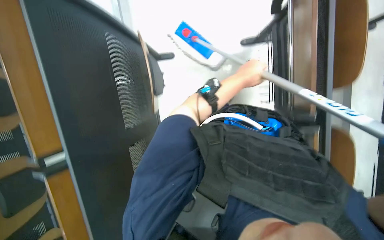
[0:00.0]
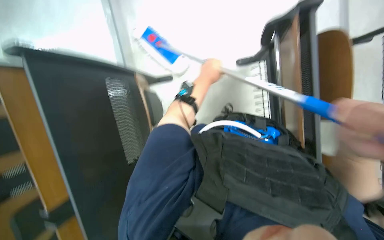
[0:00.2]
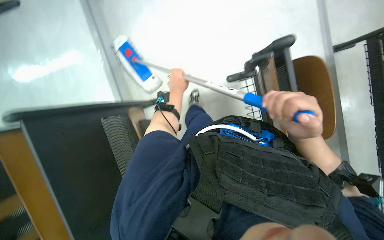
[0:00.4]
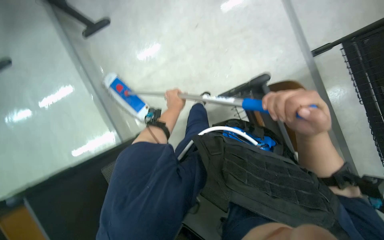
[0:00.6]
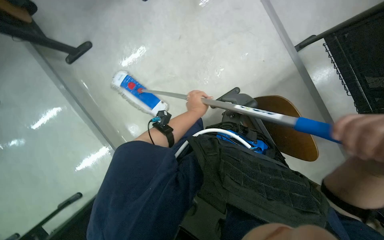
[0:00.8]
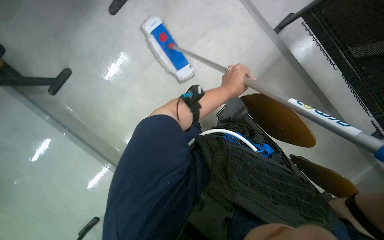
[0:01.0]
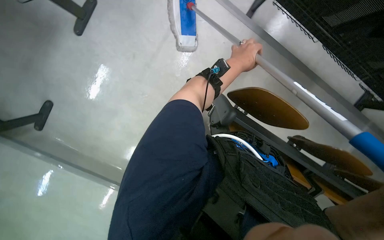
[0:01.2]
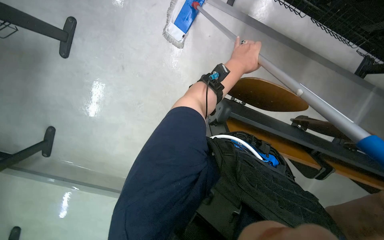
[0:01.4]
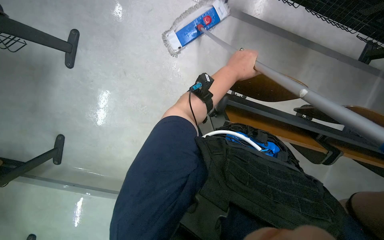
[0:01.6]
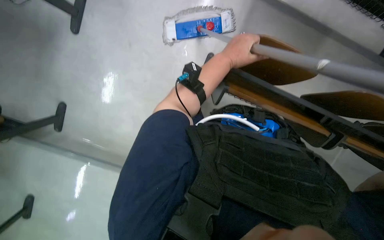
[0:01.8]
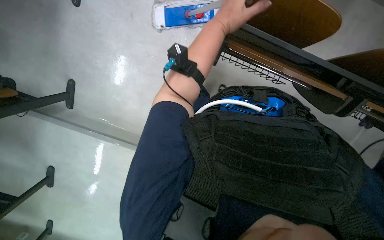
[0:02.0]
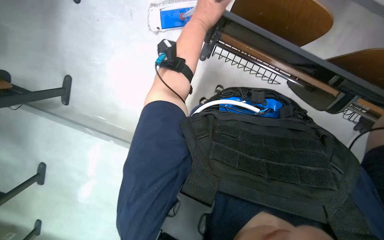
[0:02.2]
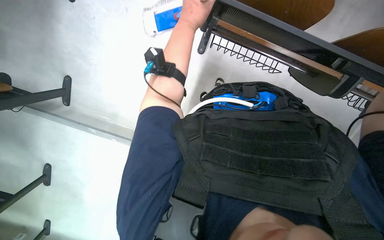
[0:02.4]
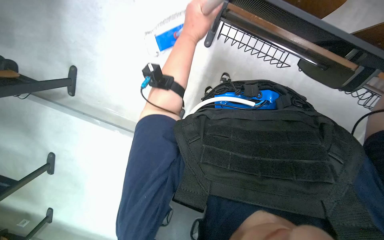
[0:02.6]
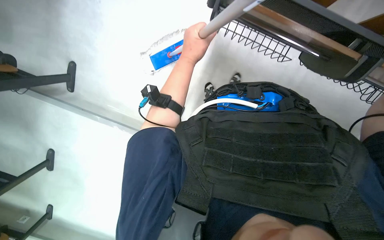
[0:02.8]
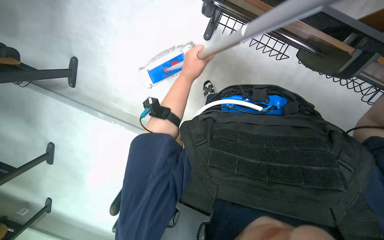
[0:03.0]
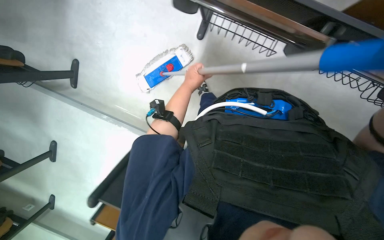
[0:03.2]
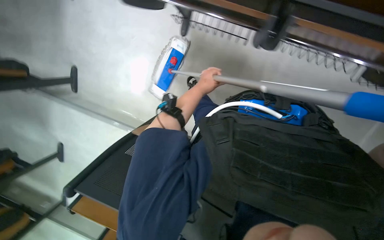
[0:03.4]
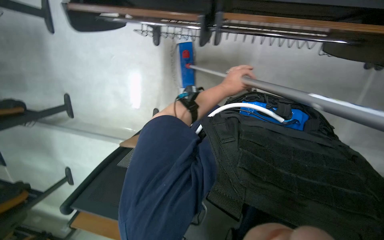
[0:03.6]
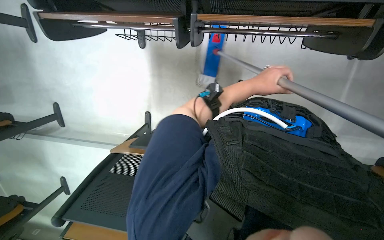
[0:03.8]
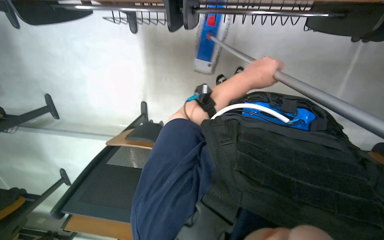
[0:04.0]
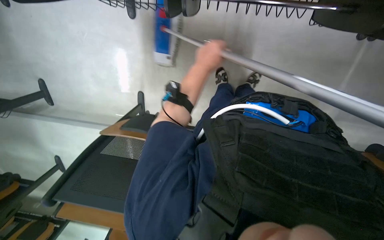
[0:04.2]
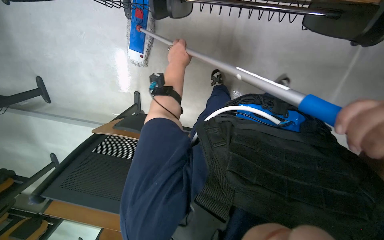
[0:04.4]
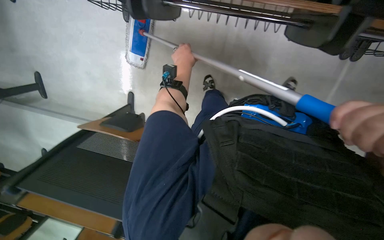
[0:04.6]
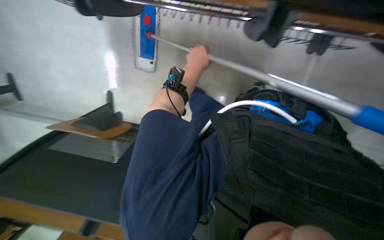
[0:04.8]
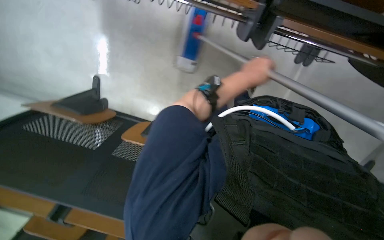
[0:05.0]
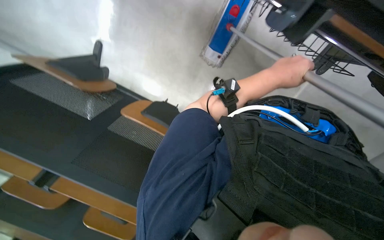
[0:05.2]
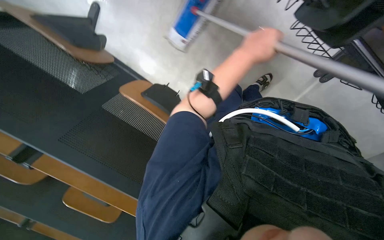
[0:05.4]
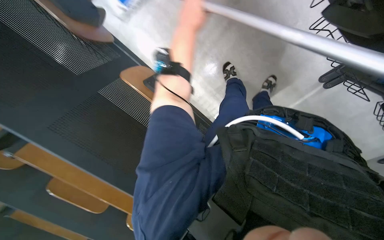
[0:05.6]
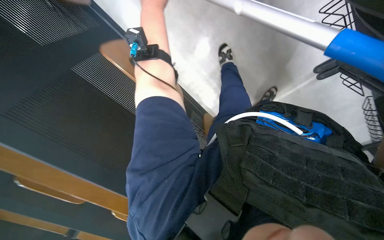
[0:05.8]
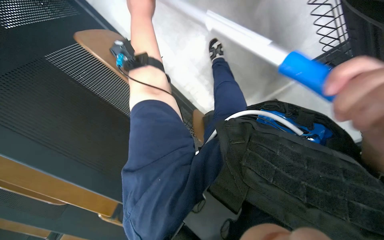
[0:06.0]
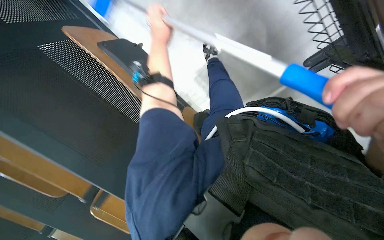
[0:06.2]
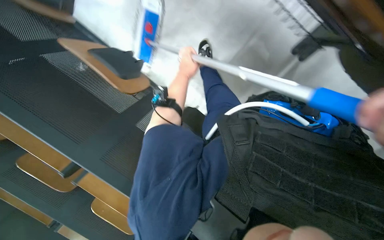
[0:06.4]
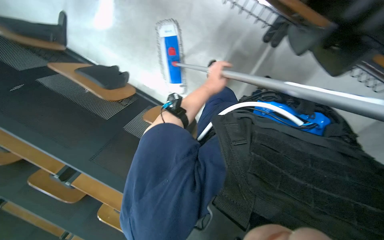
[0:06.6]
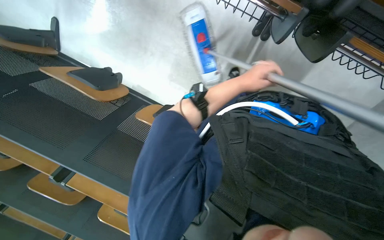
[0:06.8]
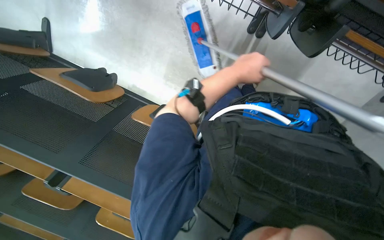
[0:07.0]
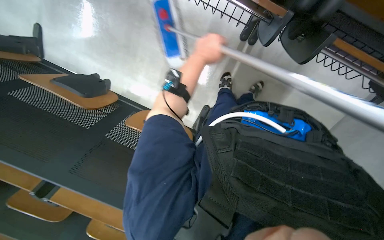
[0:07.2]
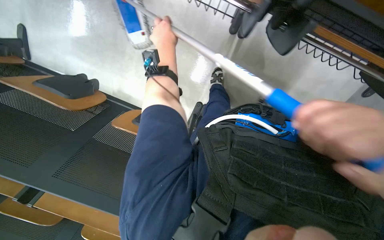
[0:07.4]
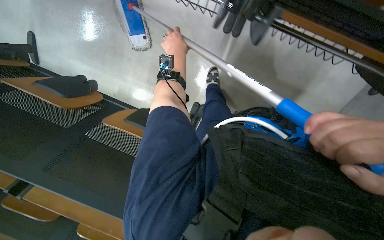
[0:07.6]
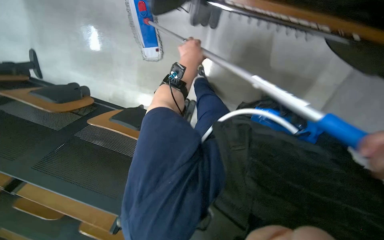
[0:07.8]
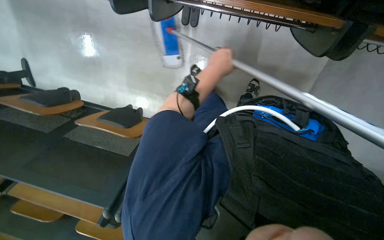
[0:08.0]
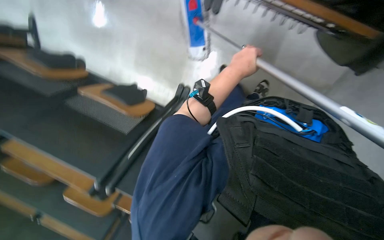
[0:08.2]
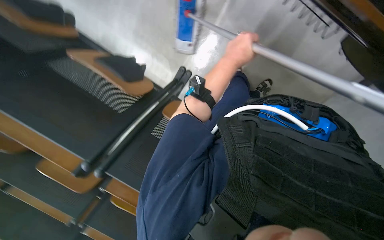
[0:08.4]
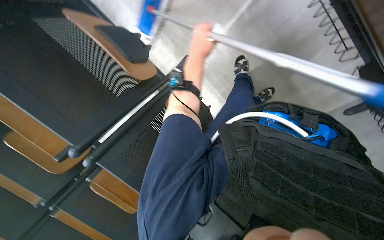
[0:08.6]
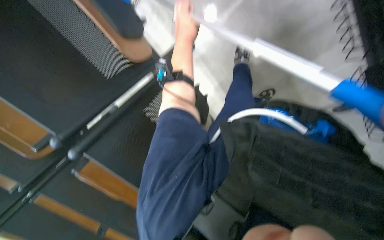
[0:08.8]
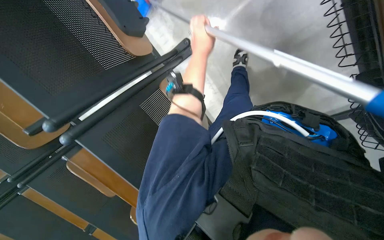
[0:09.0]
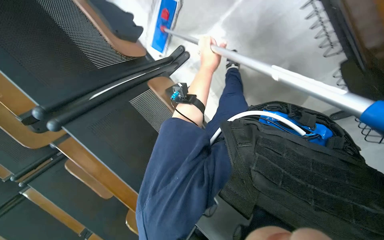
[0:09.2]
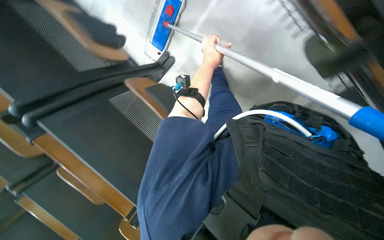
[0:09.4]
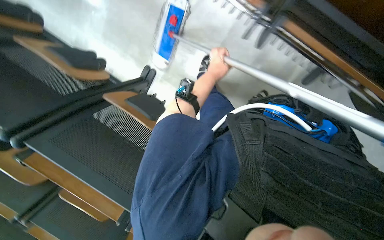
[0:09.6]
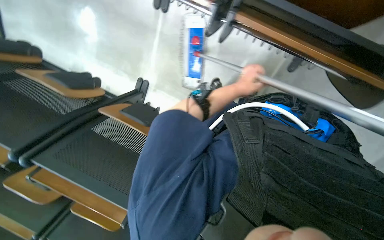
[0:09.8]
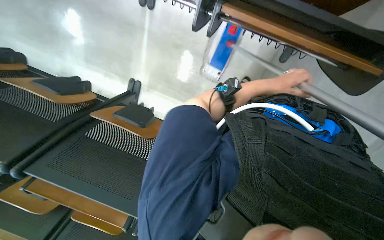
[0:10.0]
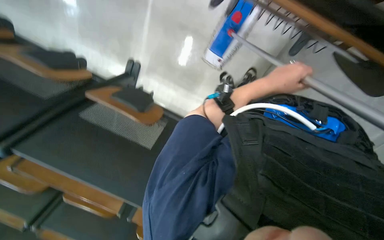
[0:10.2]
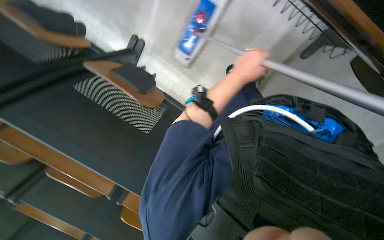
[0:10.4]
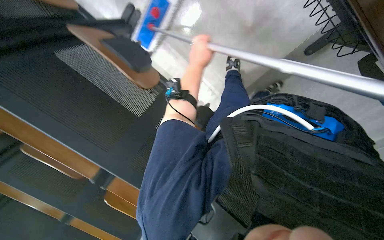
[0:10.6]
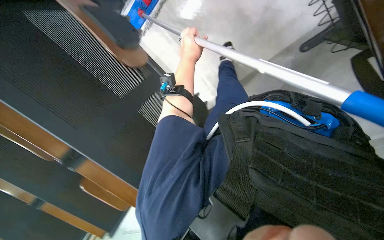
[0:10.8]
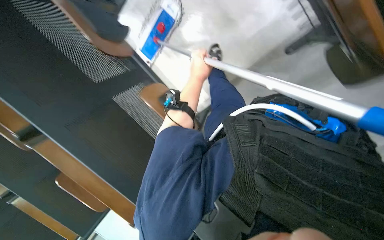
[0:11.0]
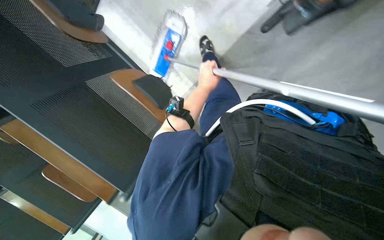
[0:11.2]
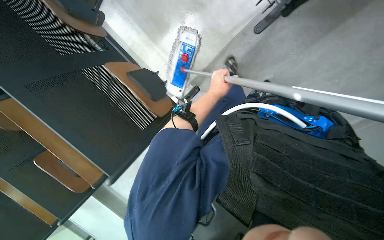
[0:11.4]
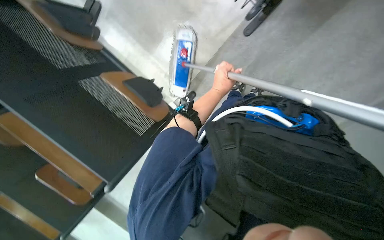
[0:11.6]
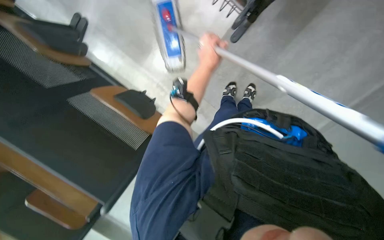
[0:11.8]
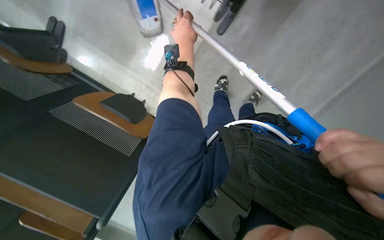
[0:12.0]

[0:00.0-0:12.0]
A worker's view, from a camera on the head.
Job: mopping floor.
The whole recording: Mopping classroom floor. The worker mops the classroom floor with a long-handled mop.
0:00.0 to 0:01.6: The left hand travels to the left and back again, roughly 20 cm each way.
0:01.6 to 0:03.0: The left hand moves to the left, roughly 10 cm, and goes up the picture and returns, roughly 15 cm each way.
0:03.0 to 0:04.4: The left hand reaches some 10 cm to the right, then returns.
0:04.4 to 0:06.0: The left hand travels to the right and back again, roughly 20 cm each way.
0:06.0 to 0:07.6: The left hand heads farther from the camera, covering about 15 cm, and reaches approximately 35 cm to the right, then returns.
0:07.6 to 0:09.0: The camera pitches downward, by roughly 10 degrees. The left hand is displaced to the right by approximately 25 cm.
0:09.0 to 0:10.4: The view tips downward by approximately 10 degrees. The left hand is displaced down the picture by roughly 15 cm, and reaches some 30 cm to the right, then returns.
0:10.4 to 0:12.0: The view pans to the right by about 20 degrees. The wearer looks roughly 15 degrees further downward. The left hand is displaced up the picture by roughly 10 cm, and travels farther from the camera and back again, roughly 30 cm each way.

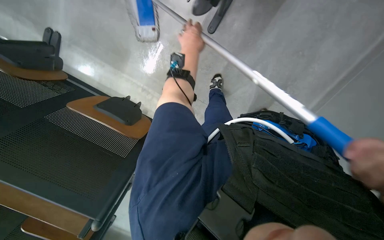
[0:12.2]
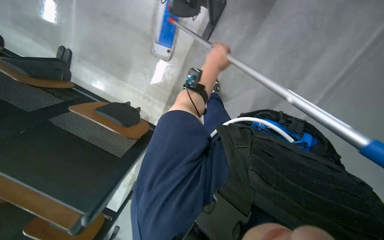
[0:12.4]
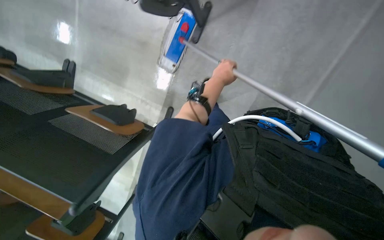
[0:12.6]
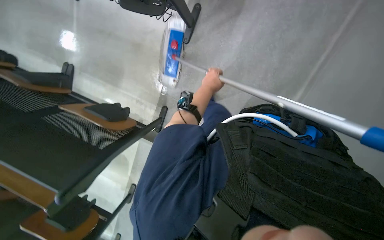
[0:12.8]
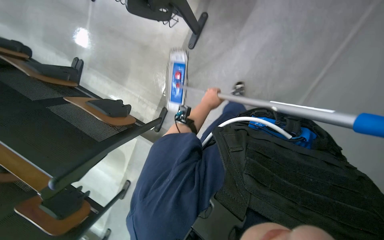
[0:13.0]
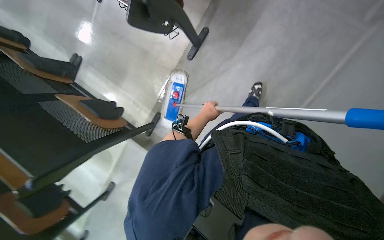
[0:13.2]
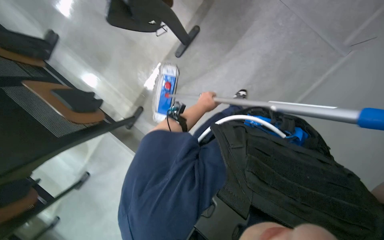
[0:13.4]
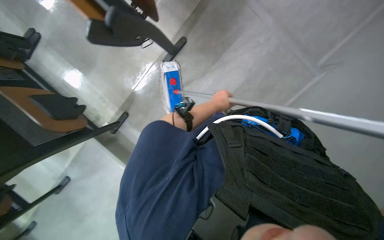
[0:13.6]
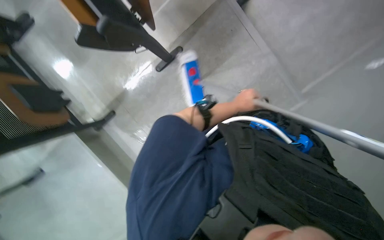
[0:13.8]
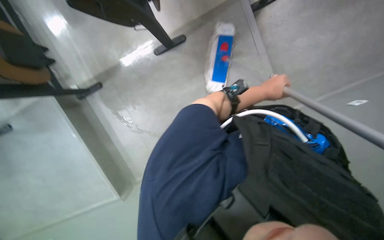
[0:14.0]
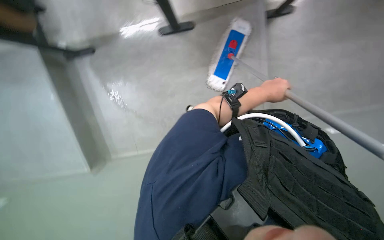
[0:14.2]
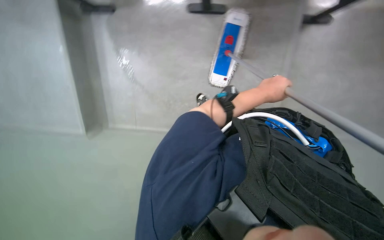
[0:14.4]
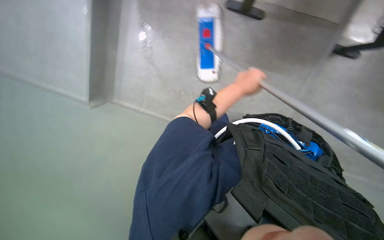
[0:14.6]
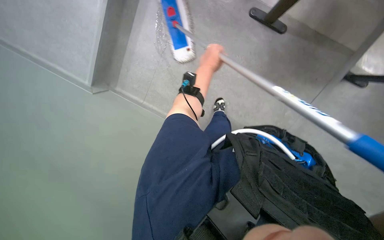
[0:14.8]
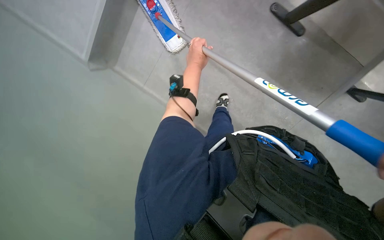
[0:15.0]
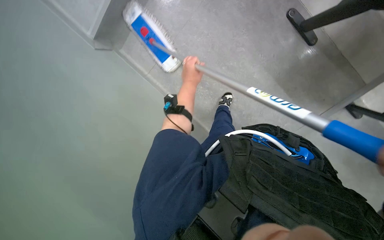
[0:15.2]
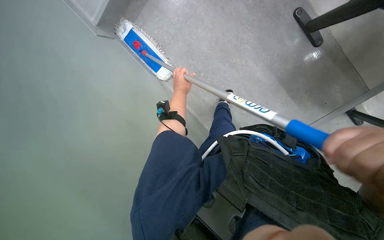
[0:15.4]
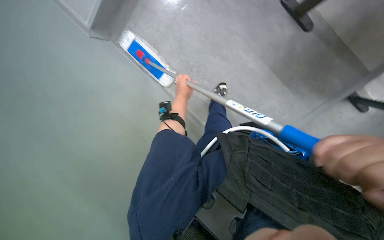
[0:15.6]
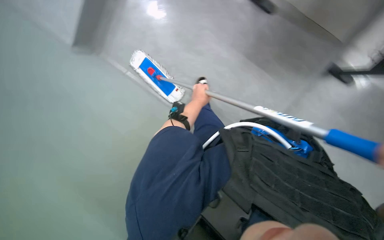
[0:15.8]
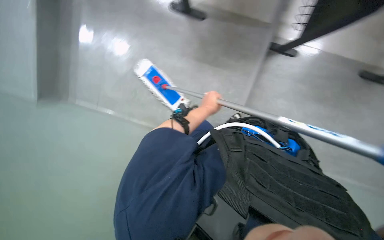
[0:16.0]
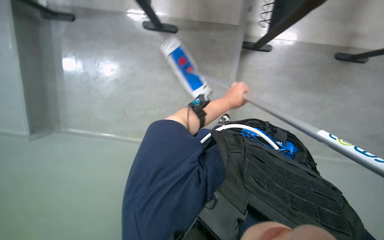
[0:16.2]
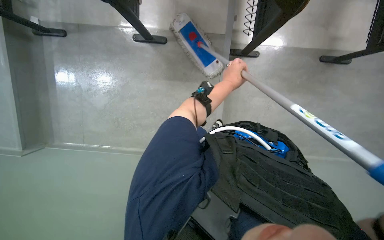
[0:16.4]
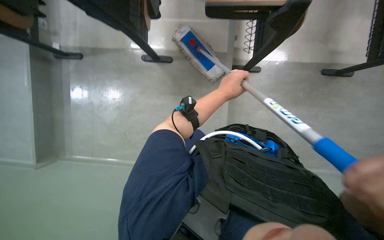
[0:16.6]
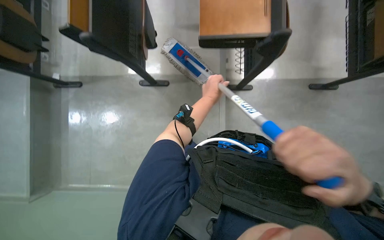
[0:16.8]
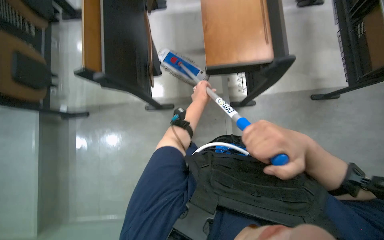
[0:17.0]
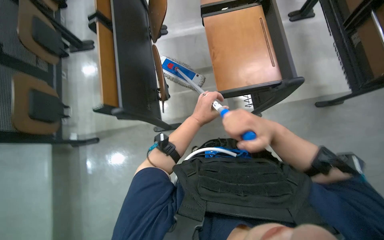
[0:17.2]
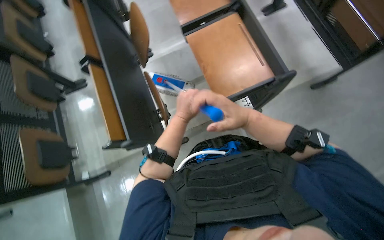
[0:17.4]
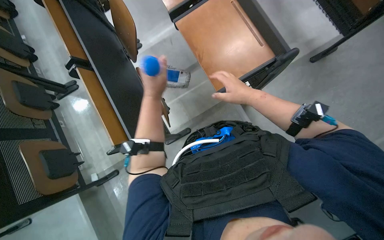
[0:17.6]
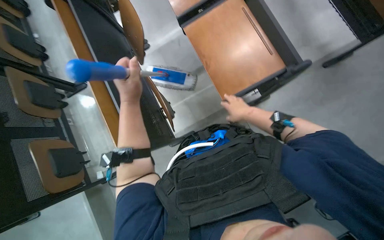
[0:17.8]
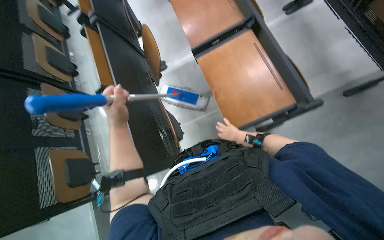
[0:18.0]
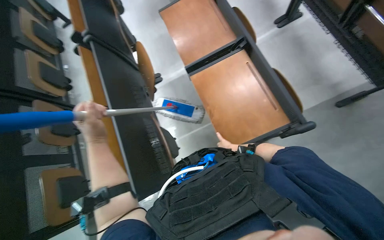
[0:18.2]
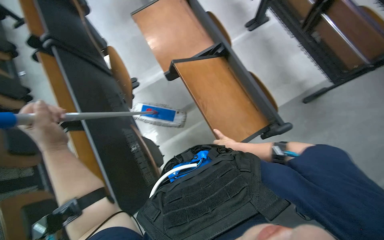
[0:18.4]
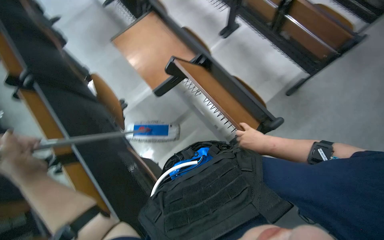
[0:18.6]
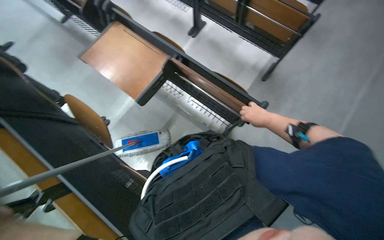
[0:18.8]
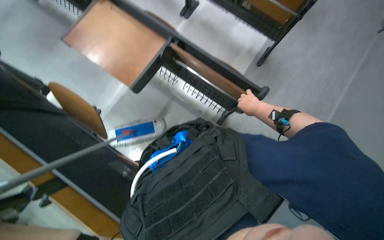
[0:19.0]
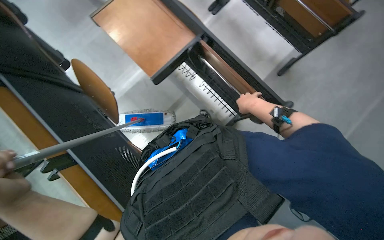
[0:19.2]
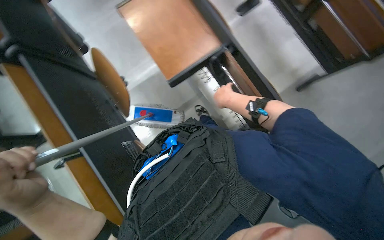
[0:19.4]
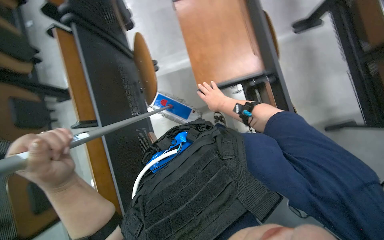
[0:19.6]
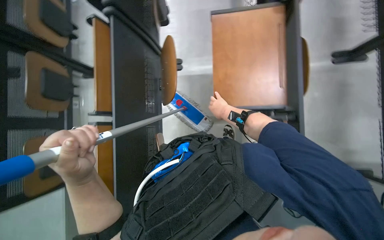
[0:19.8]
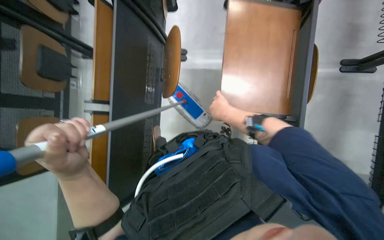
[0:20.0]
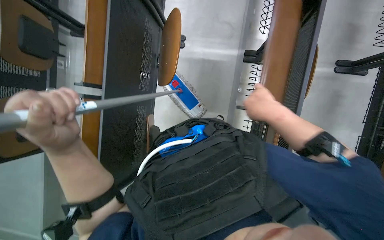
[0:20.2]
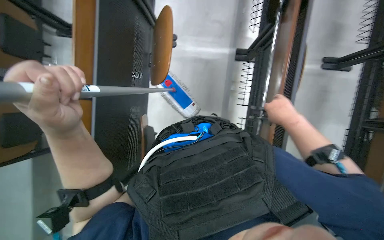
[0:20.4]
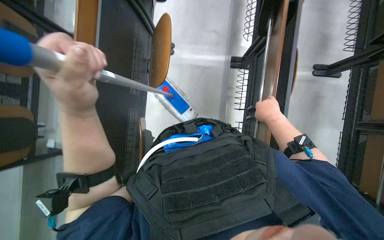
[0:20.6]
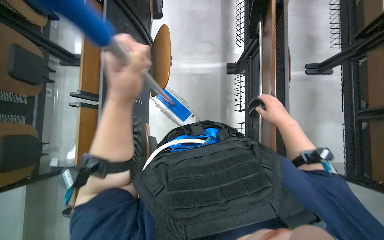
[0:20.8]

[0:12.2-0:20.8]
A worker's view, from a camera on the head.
Job: mopping floor.
The whole recording: Mopping classroom floor. The worker mops the classroom floor with a long-handled mop.
0:12.2 to 0:13.6: The left hand goes roughly 25 cm to the right.
0:13.6 to 0:15.0: The scene rotates clockwise by about 30 degrees. The left hand shifts approximately 20 cm up the picture, and goes to the right and returns, about 30 cm each way.
0:15.0 to 0:16.6: The left hand moves to the right and down the picture, about 15 cm.
0:16.6 to 0:18.0: The view tips upward by roughly 25 degrees. Everything in view rotates some 30 degrees counterclockwise.
0:18.0 to 0:19.4: The view pans to the right by about 15 degrees.
0:19.4 to 0:20.8: Everything in view rotates about 35 degrees clockwise.
